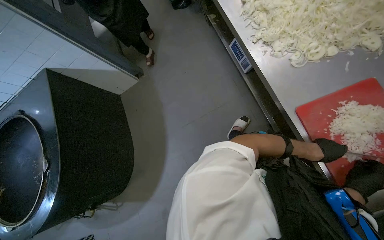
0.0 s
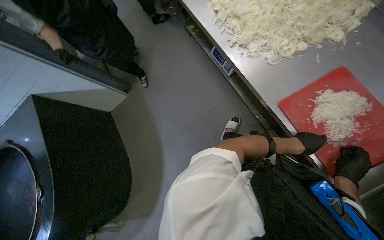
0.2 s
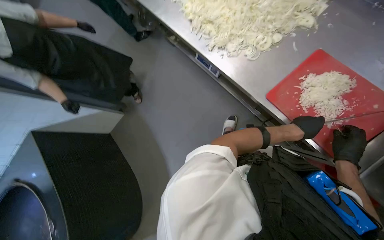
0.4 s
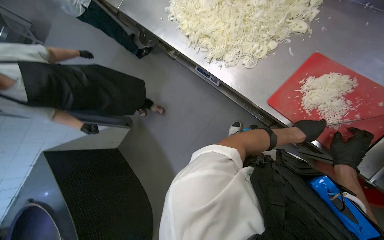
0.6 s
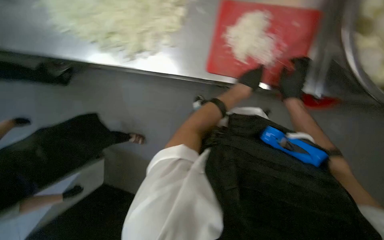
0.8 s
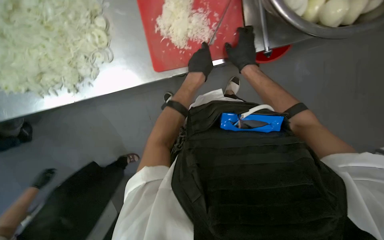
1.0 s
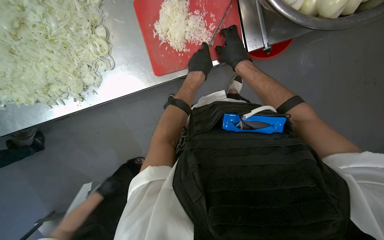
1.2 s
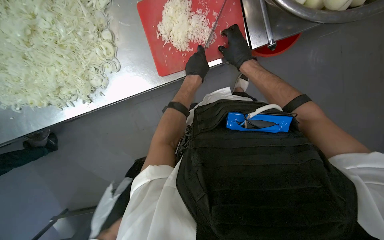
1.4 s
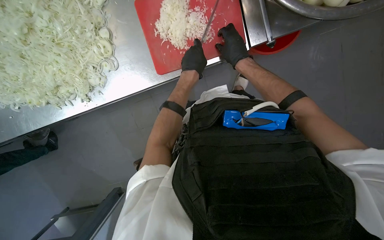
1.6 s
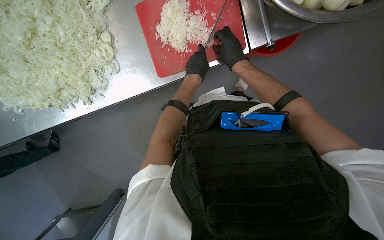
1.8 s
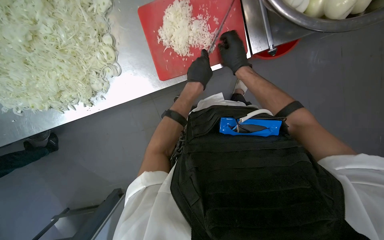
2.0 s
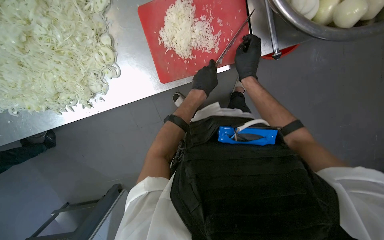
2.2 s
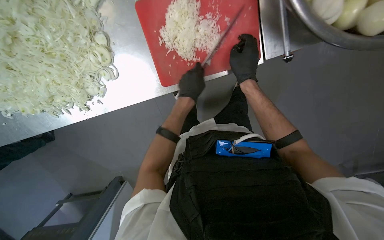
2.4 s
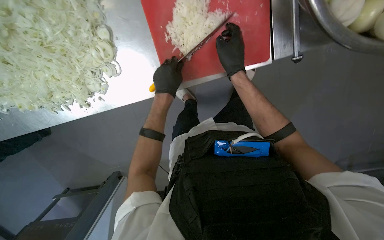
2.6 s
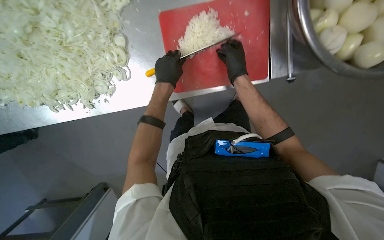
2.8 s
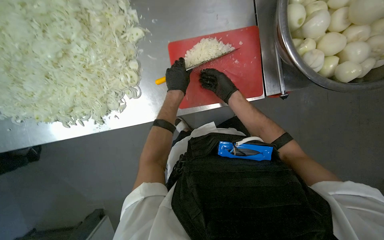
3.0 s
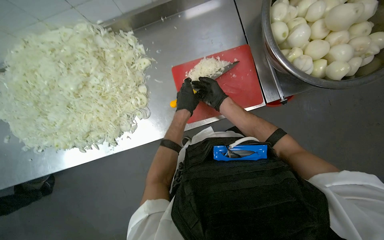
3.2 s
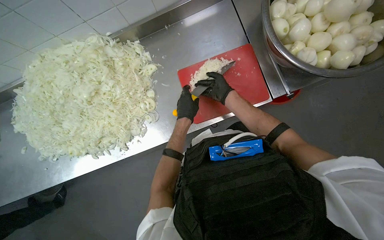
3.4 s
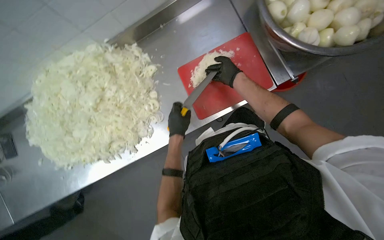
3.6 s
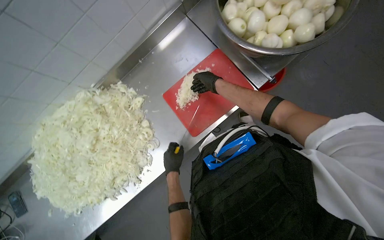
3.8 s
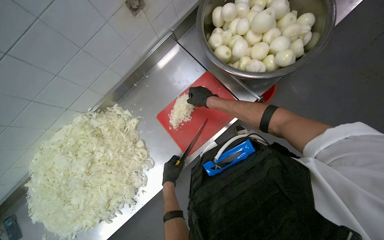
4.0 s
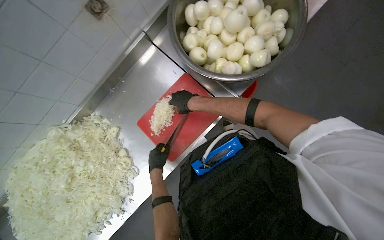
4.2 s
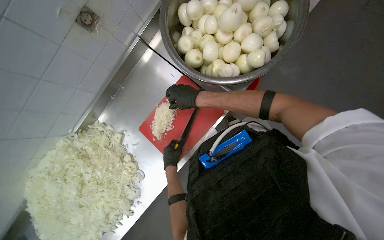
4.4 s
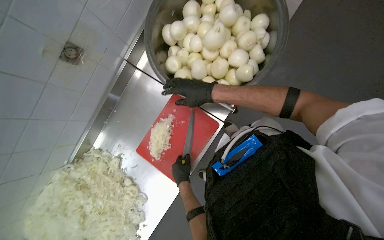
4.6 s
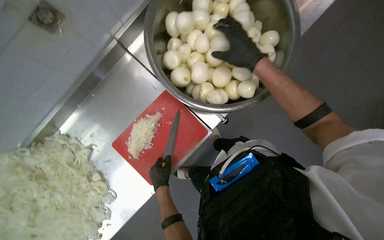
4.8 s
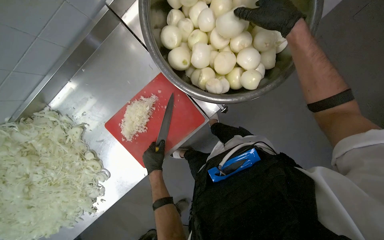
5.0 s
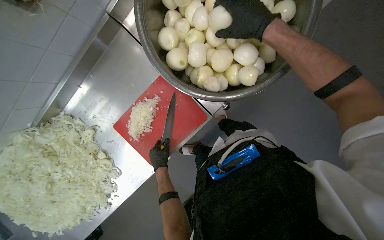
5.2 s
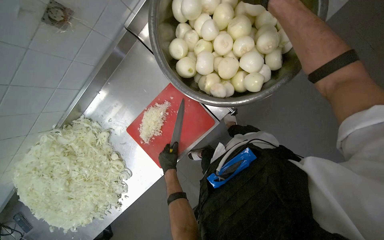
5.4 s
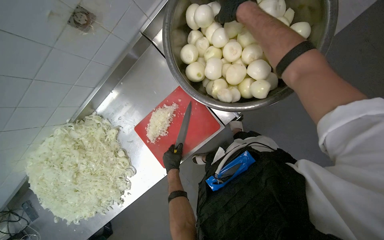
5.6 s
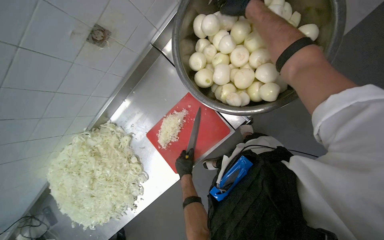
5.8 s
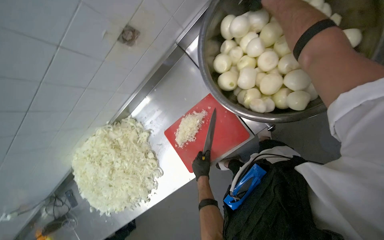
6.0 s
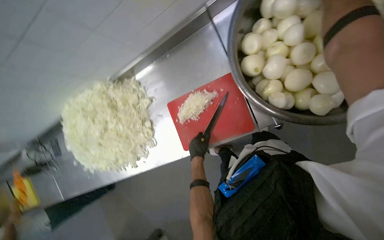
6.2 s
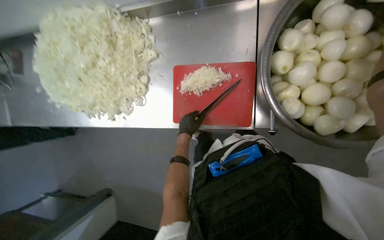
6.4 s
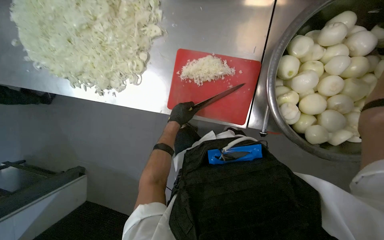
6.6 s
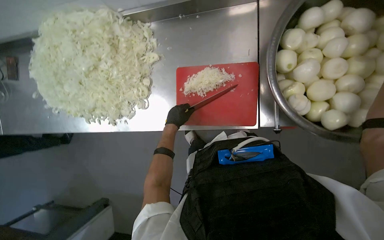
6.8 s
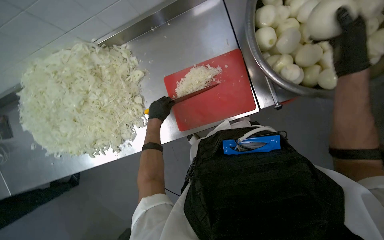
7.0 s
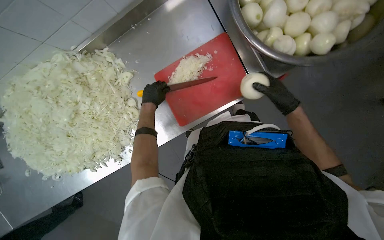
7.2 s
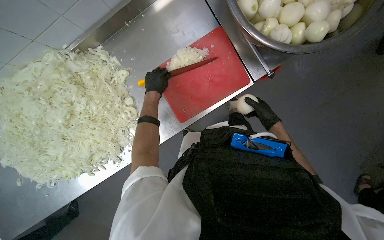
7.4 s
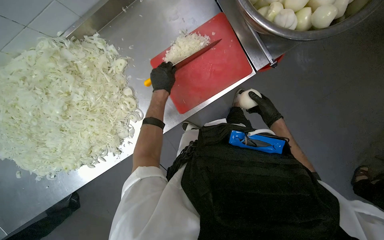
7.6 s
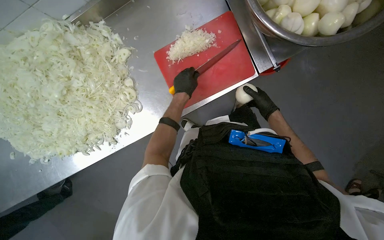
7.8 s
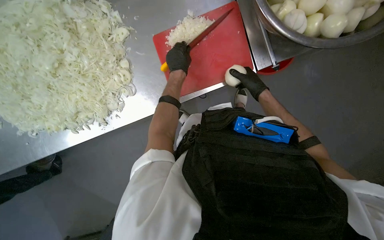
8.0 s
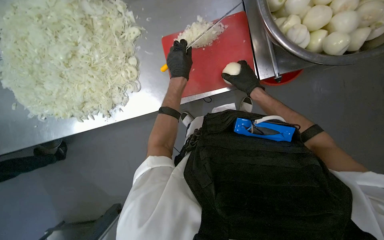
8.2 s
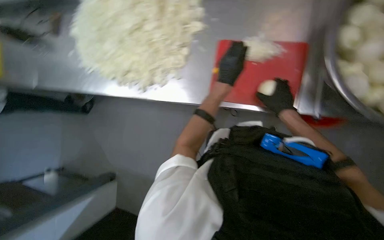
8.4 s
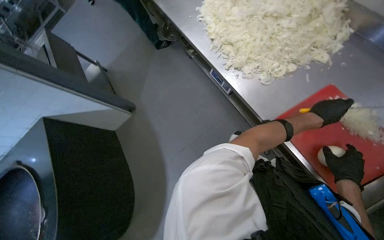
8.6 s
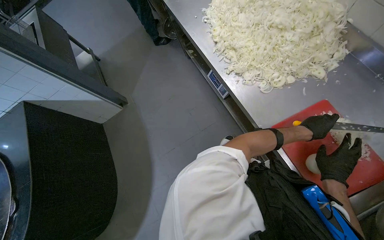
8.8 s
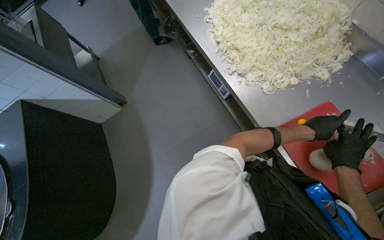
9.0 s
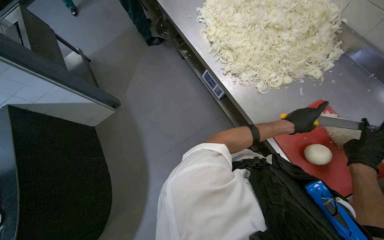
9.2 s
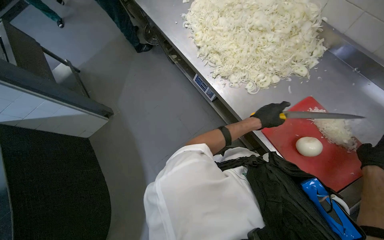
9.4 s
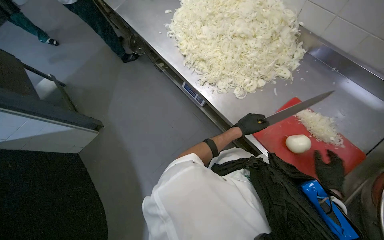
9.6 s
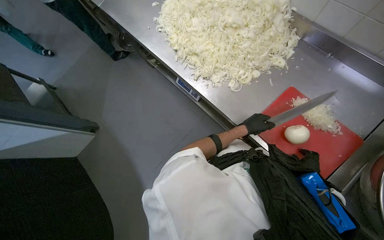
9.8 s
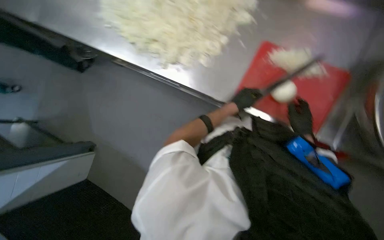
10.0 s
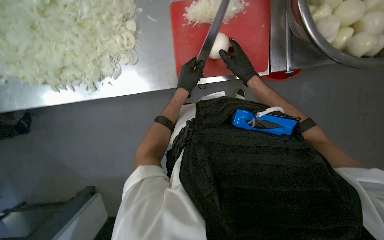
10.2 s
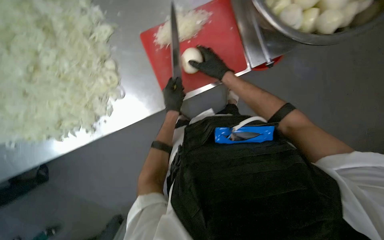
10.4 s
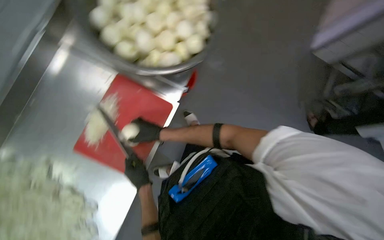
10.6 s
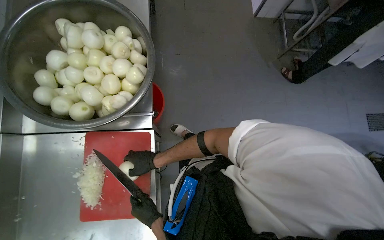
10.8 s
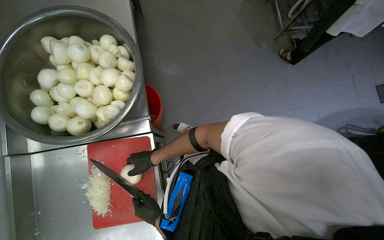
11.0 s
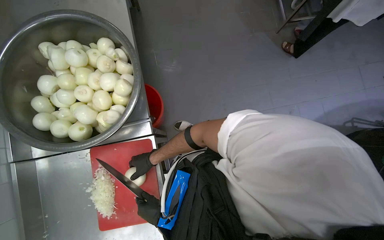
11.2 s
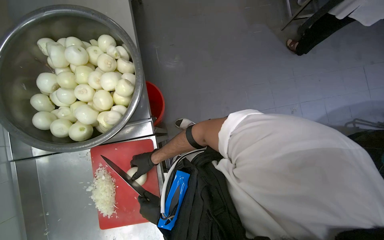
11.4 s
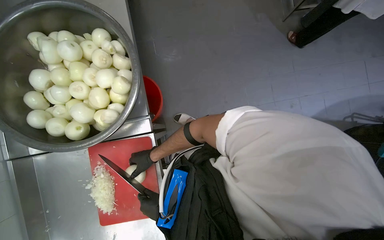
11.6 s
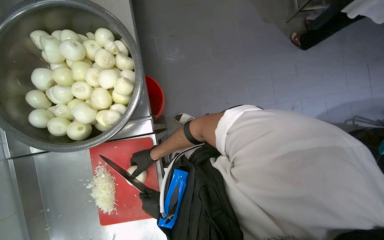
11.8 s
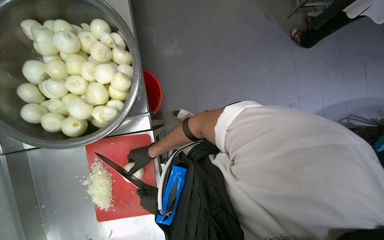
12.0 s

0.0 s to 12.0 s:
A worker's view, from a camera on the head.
Job: preparing food.
The whole recording: Preparing onions on cutting board. The worker slices and dices peeled onions on a red cutting board.
0.0 to 1.6 s: The scene rotates counterclockwise by approximately 80 degrees.
1.6 to 3.0 s: The wearer looks about 15 degrees further upward. The left hand goes about 10 cm to the left.
3.0 to 4.4 s: The view tilts roughly 15 degrees upward. Everything in view rotates approximately 40 degrees counterclockwise.
4.4 to 6.0 s: The wearer looks some 15 degrees further to the left. The left hand moves to the right, about 10 cm.
6.0 to 7.6 s: The camera is aimed about 20 degrees further to the right. The wearer looks some 10 degrees further downward.
7.6 to 9.0 s: The scene turns roughly 70 degrees clockwise in the picture.
9.0 to 10.4 s: The scene rotates counterclockwise by approximately 60 degrees.
10.4 to 12.0 s: The scene turns approximately 75 degrees counterclockwise in the picture.

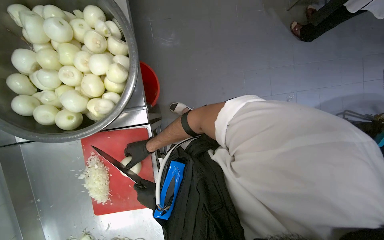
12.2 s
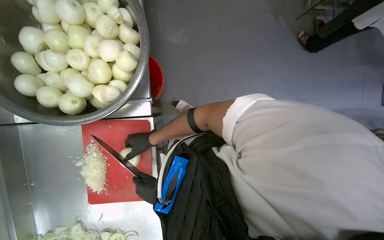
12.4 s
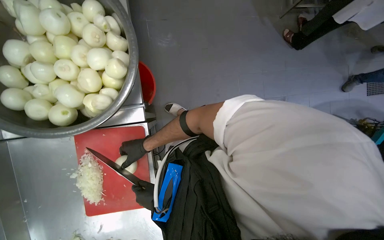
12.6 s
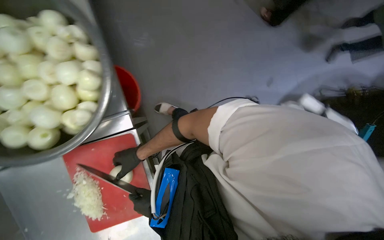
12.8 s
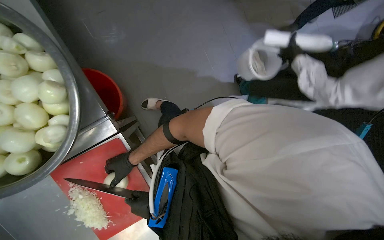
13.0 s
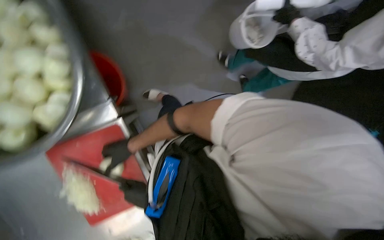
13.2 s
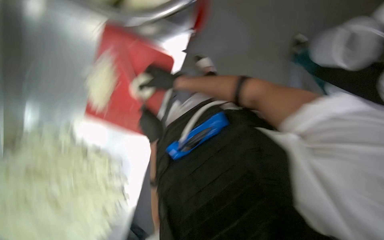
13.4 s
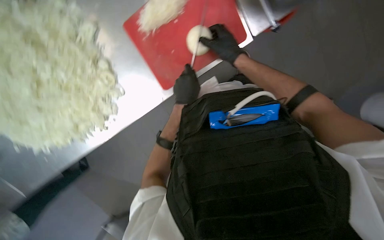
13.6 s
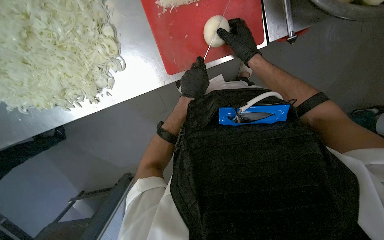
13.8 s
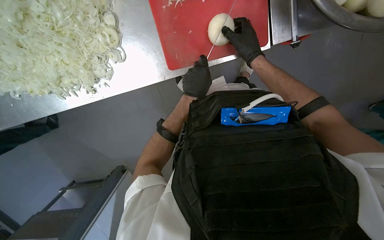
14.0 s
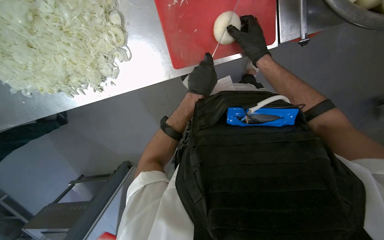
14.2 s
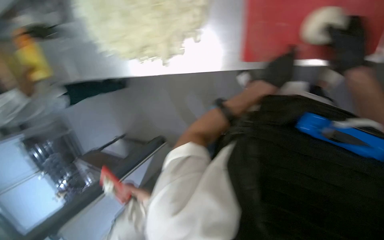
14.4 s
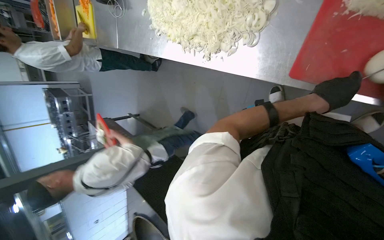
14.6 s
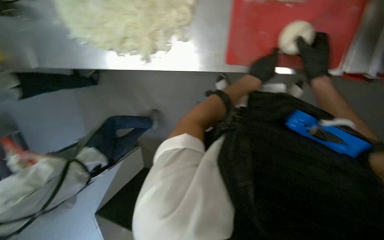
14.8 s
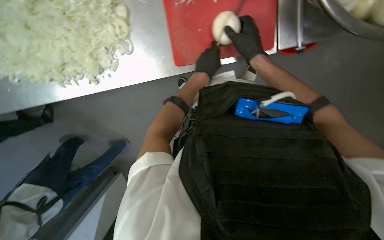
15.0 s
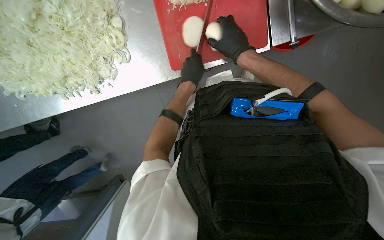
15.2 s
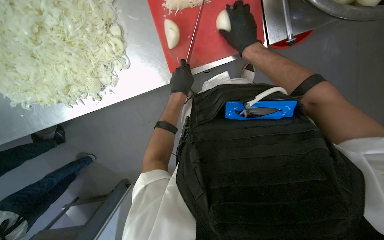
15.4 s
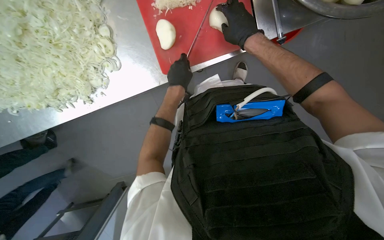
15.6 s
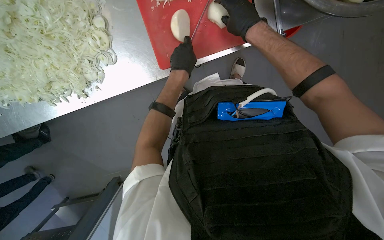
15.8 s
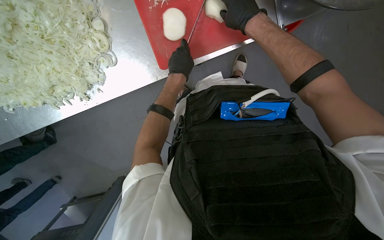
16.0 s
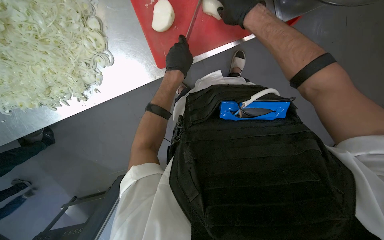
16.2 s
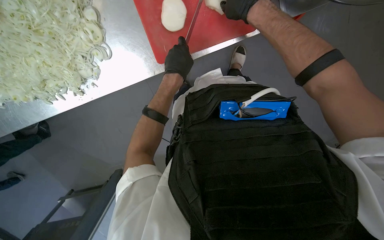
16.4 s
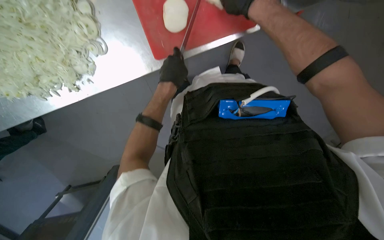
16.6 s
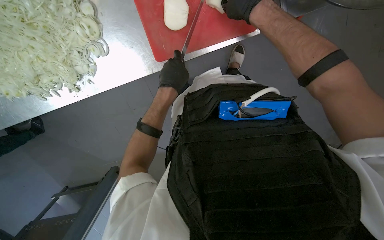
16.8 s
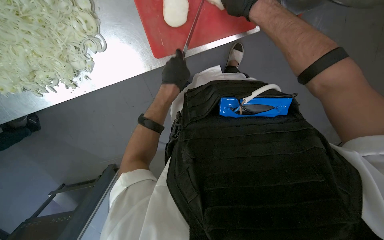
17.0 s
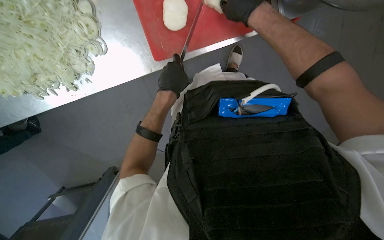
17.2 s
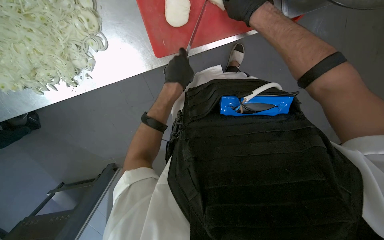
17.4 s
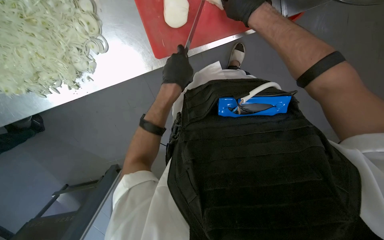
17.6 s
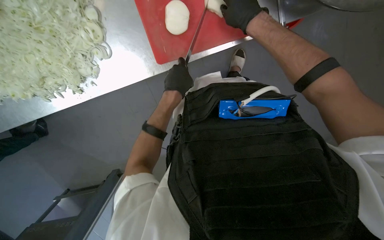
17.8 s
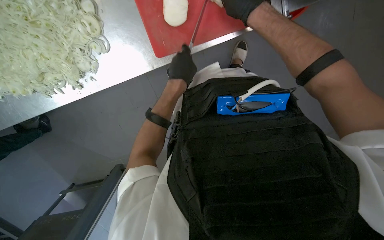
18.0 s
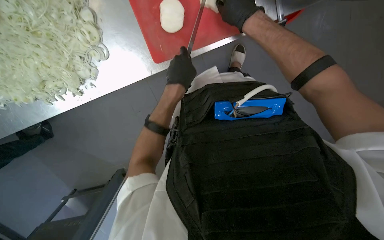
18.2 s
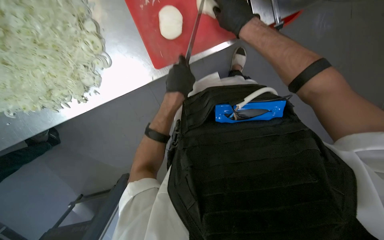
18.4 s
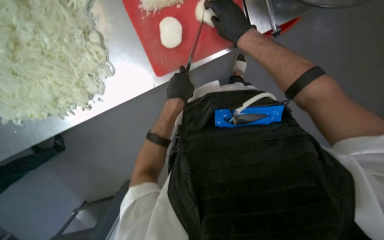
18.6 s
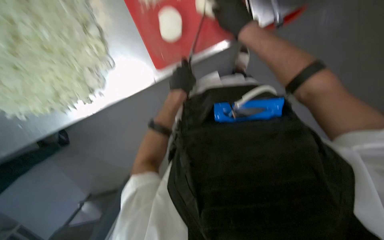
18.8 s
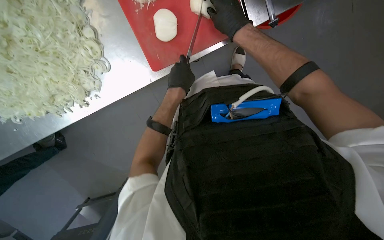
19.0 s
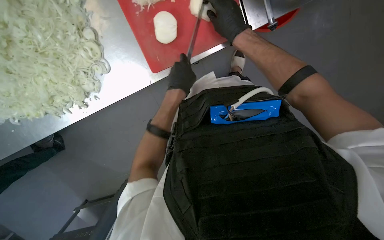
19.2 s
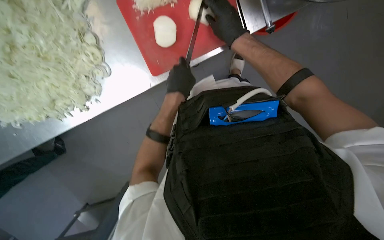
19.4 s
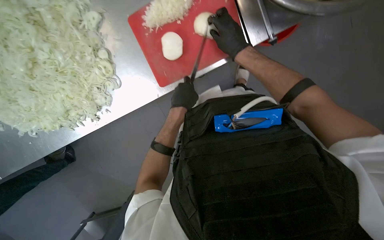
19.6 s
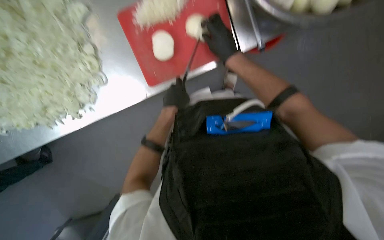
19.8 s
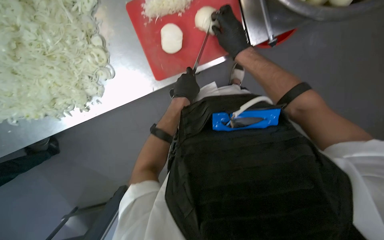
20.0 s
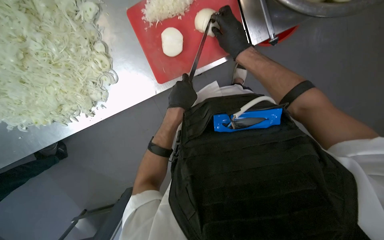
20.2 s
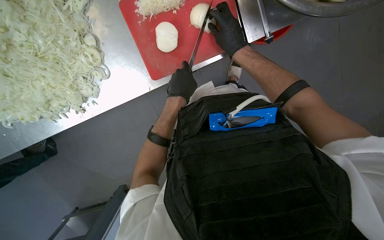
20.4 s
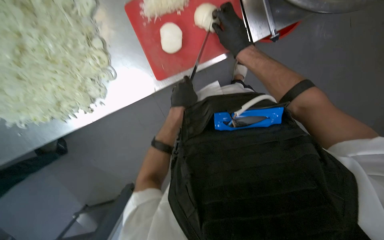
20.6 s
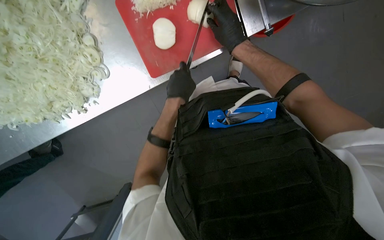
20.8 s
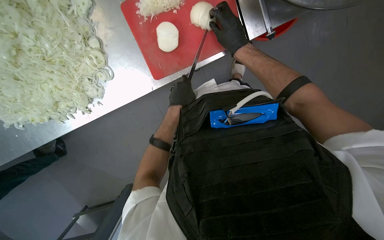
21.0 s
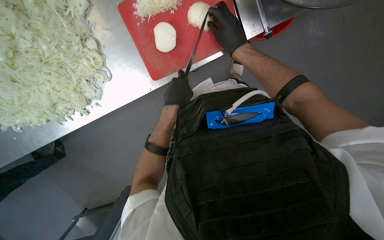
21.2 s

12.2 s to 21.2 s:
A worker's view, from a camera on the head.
Job: preparing food.
The whole recording: Preparing onions on cutting board. The worker slices and dices peeled onions on a red cutting board.
12.2 to 13.8 s: The camera is aimed some 15 degrees further to the right. The view tips downward by approximately 15 degrees. The scene rotates clockwise by some 40 degrees.
13.8 to 15.2 s: The wearer's head swings some 20 degrees to the right.
18.2 to 21.2 s: The hands make small movements and keep their place.
